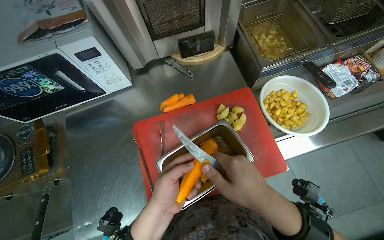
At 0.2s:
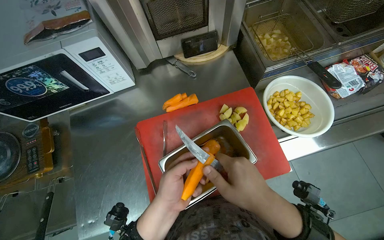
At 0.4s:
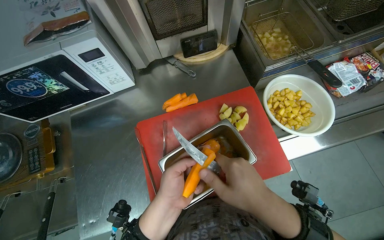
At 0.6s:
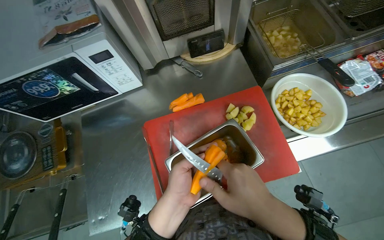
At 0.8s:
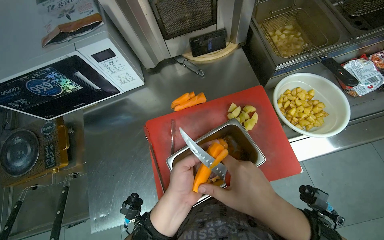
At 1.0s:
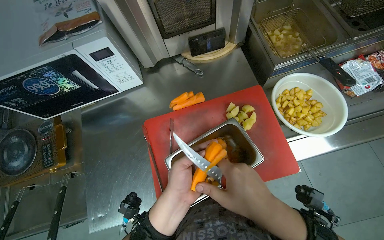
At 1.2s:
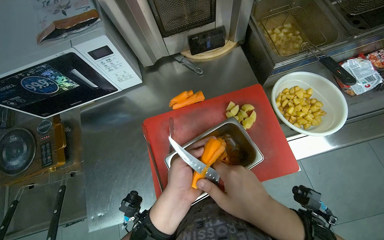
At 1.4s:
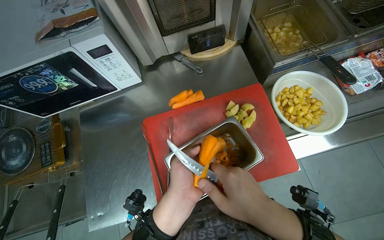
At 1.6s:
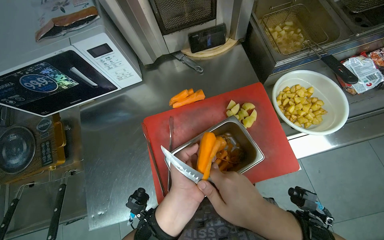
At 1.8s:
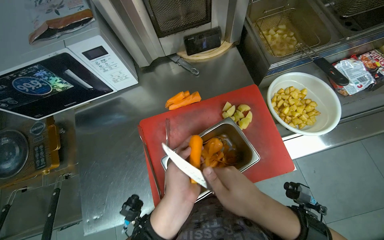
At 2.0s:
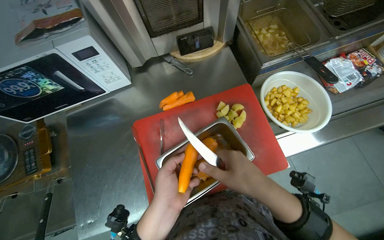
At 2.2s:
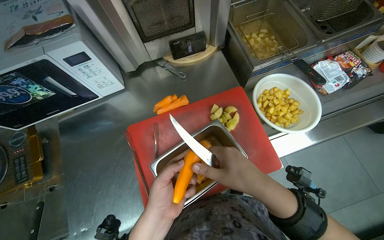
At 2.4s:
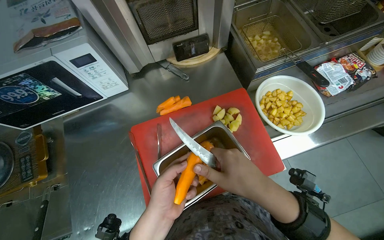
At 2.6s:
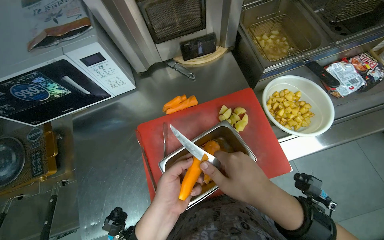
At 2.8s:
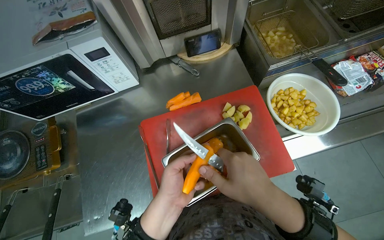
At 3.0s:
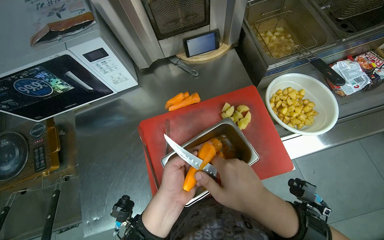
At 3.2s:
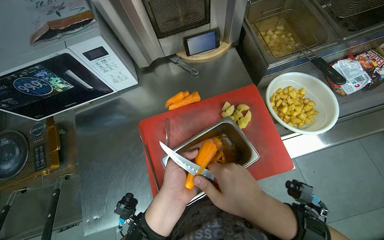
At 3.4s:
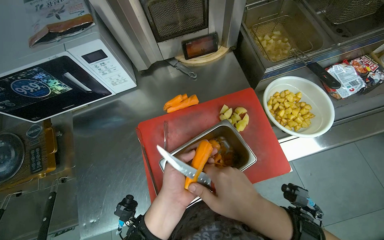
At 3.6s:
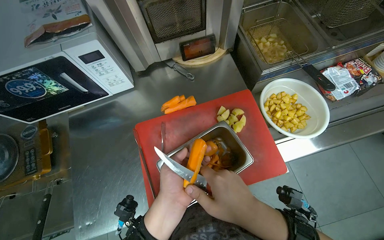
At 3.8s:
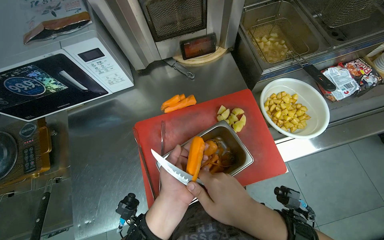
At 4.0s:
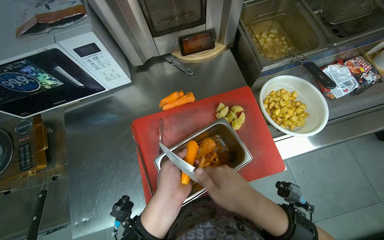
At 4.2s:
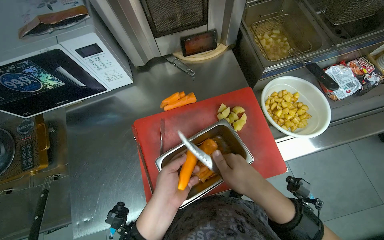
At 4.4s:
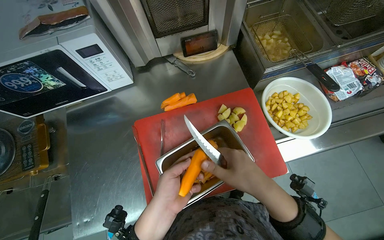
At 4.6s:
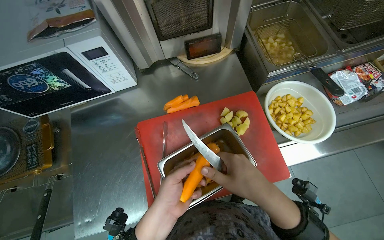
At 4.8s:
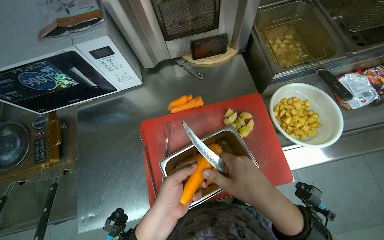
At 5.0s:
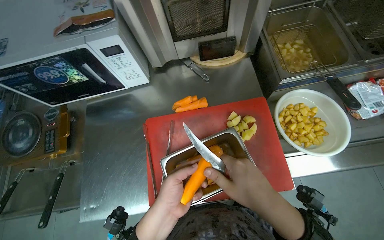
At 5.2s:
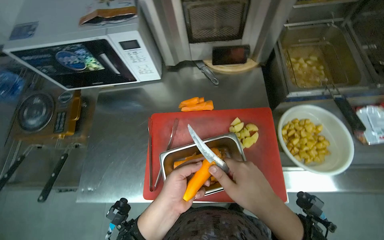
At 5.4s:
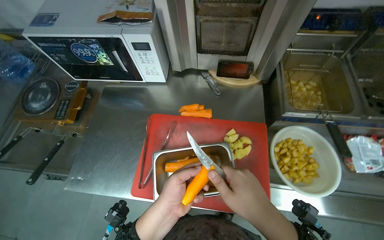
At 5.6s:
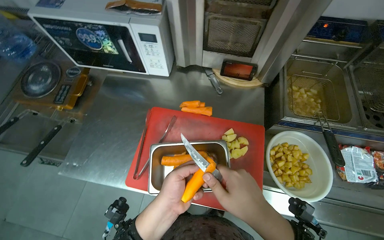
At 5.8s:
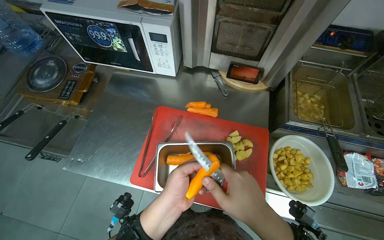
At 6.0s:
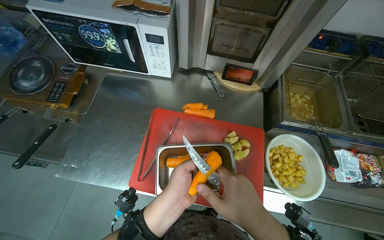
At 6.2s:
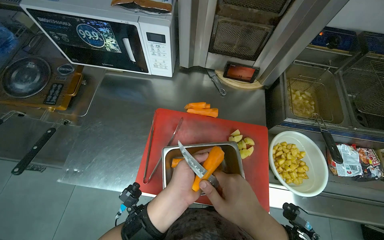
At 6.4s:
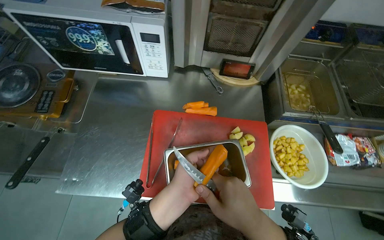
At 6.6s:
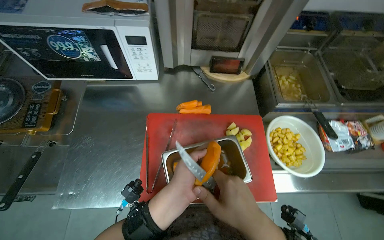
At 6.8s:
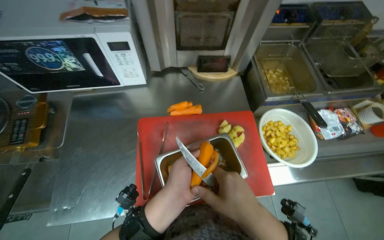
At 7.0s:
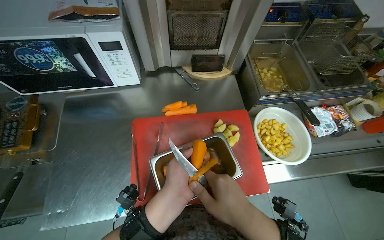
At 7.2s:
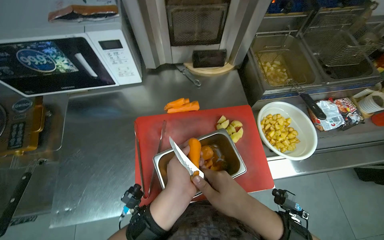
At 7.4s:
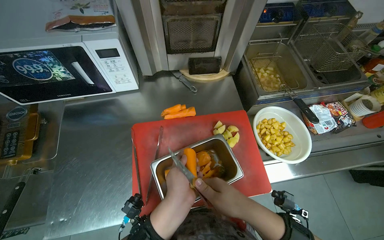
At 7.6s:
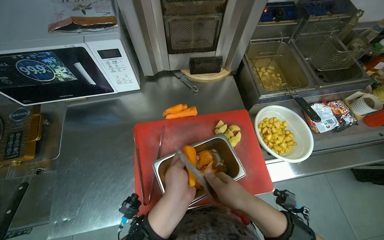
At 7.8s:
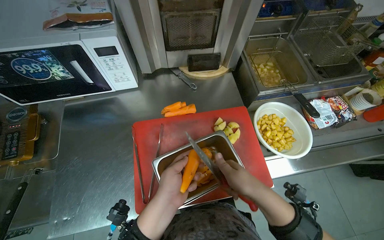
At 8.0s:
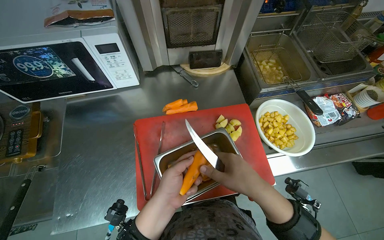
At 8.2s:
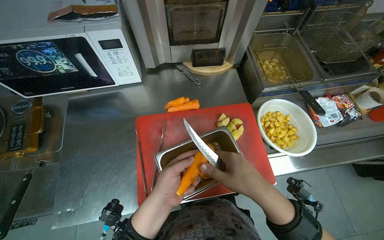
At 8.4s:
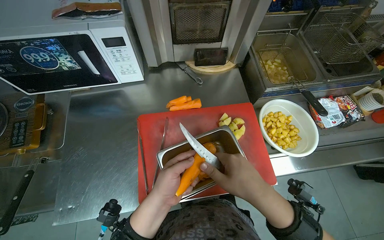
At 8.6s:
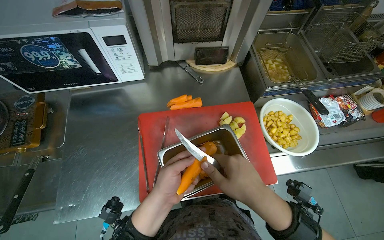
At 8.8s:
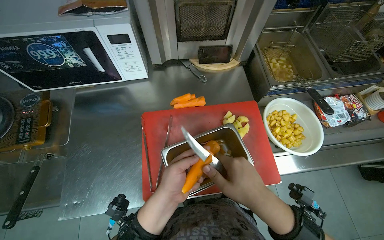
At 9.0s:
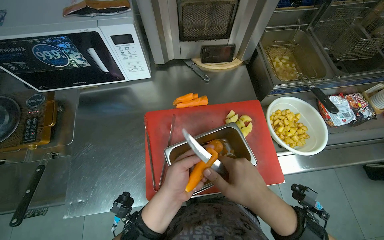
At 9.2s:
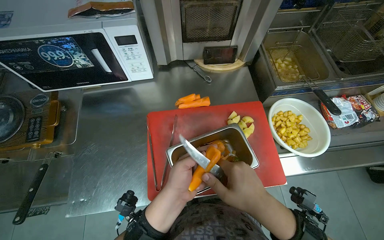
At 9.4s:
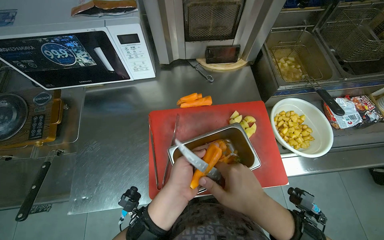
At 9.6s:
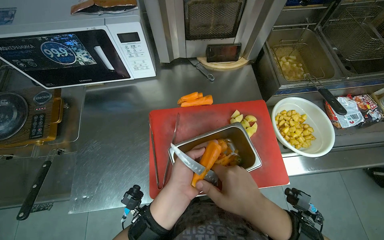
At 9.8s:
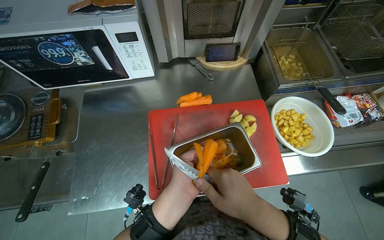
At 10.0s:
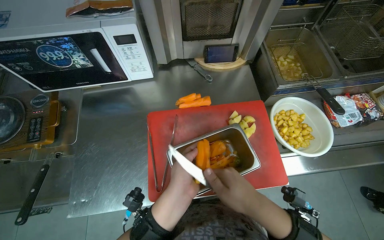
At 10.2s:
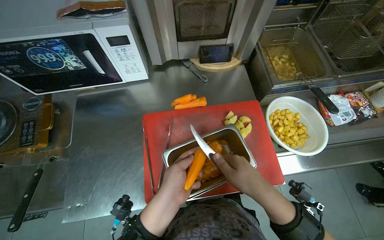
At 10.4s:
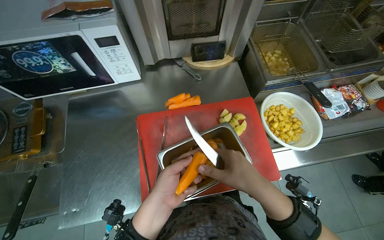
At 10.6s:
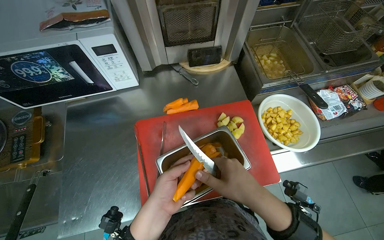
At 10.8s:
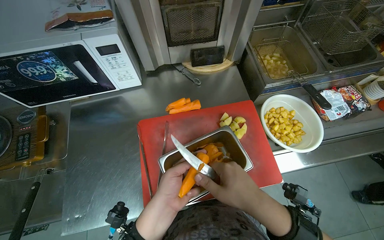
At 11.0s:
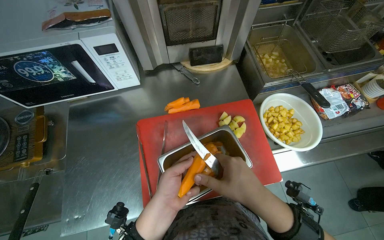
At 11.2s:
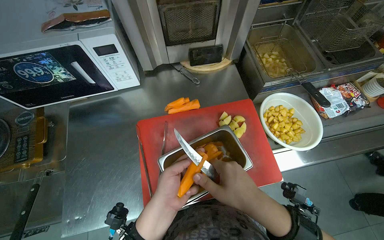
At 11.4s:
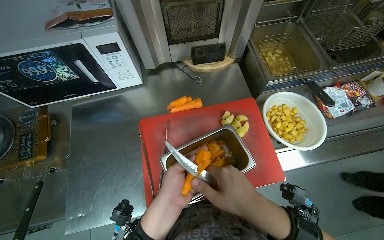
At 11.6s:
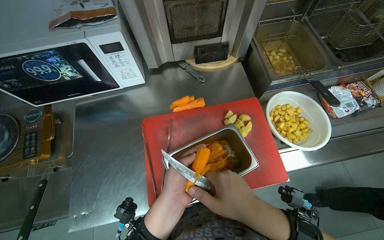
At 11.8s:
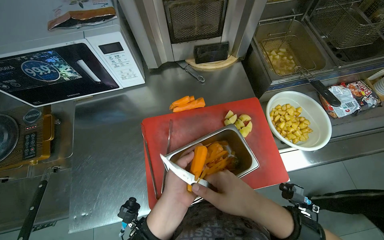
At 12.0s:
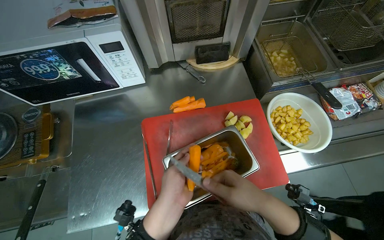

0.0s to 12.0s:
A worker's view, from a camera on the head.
Job: preparing food.
The whole recording: Peeling carrots. The worker peels carrots using a knife over a metal container.
0.0s to 4.4s: The hands work in one place, with small movements.
4.4s to 6.0s: The scene rotates clockwise by about 30 degrees.
7.6s to 12.0s: The hands work in one place, with small movements.

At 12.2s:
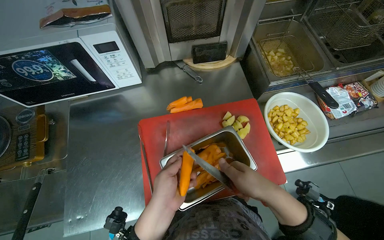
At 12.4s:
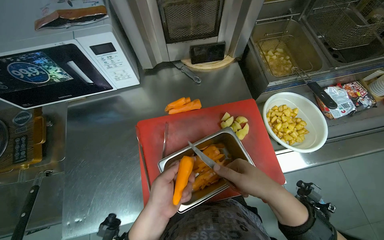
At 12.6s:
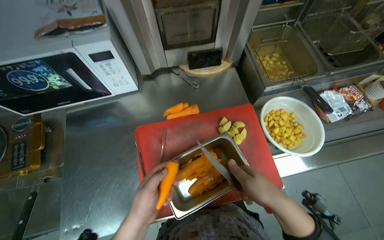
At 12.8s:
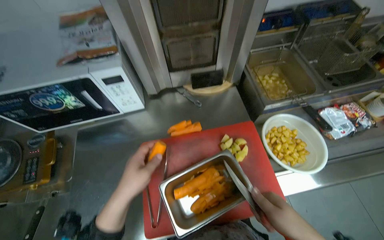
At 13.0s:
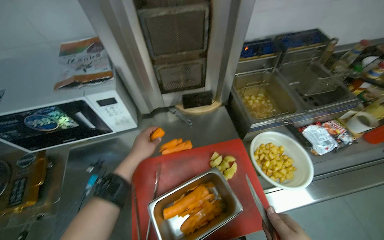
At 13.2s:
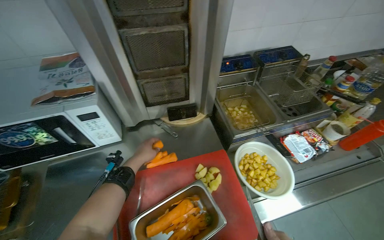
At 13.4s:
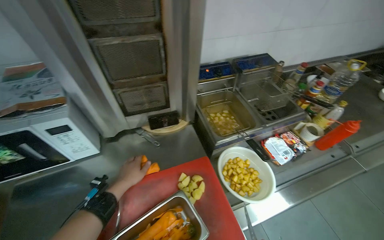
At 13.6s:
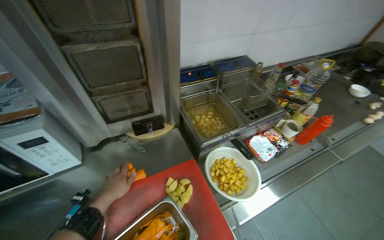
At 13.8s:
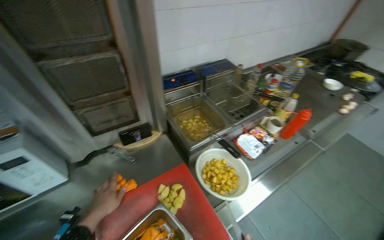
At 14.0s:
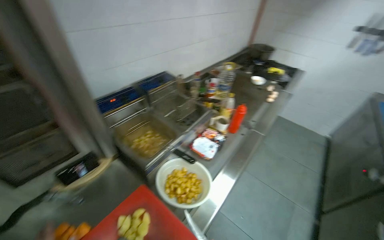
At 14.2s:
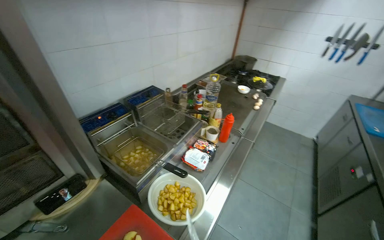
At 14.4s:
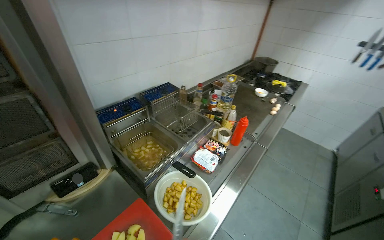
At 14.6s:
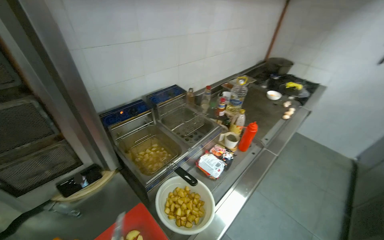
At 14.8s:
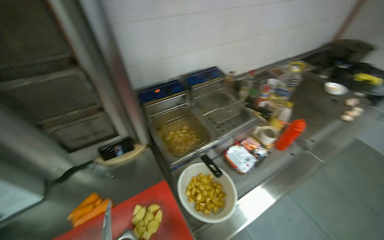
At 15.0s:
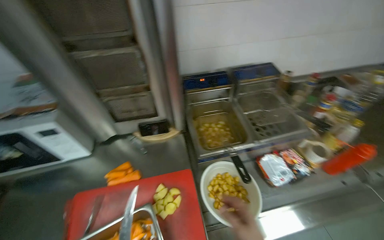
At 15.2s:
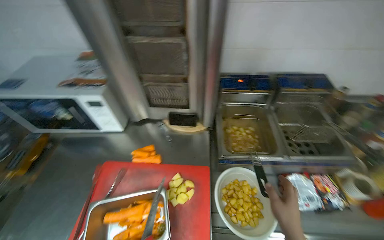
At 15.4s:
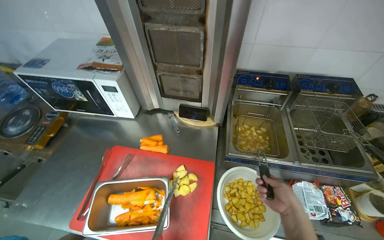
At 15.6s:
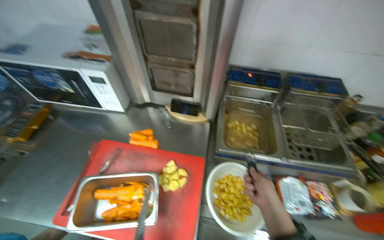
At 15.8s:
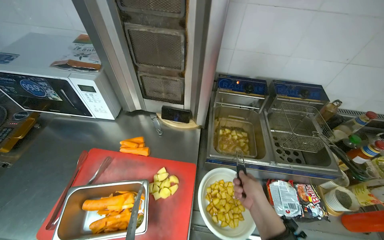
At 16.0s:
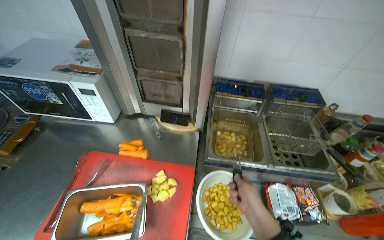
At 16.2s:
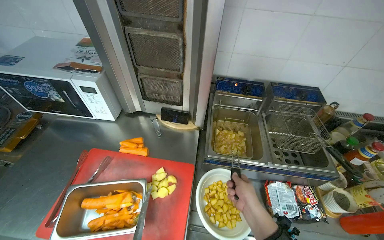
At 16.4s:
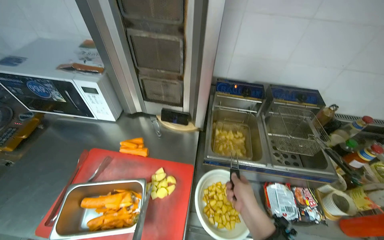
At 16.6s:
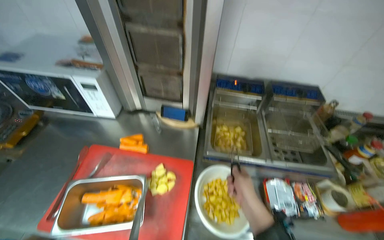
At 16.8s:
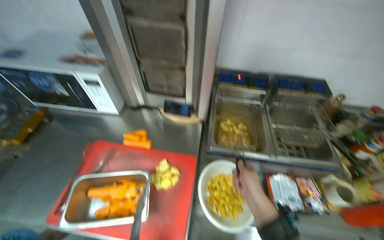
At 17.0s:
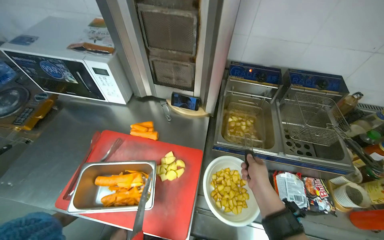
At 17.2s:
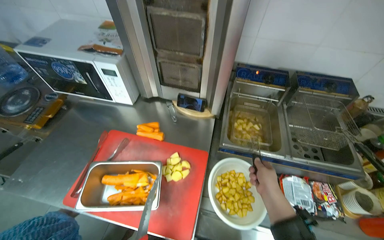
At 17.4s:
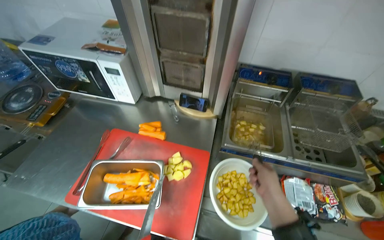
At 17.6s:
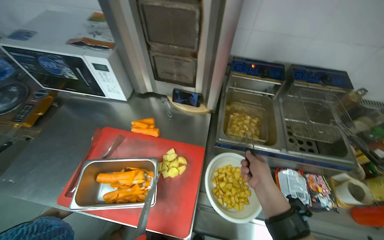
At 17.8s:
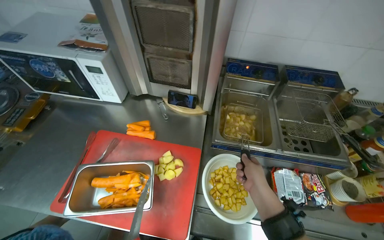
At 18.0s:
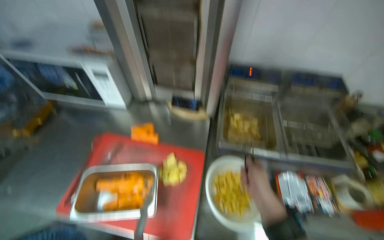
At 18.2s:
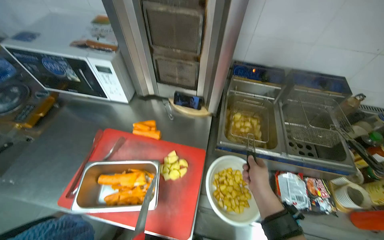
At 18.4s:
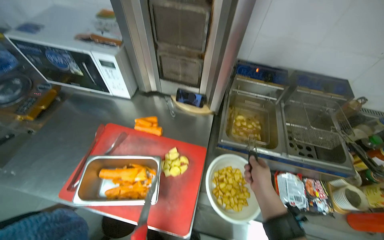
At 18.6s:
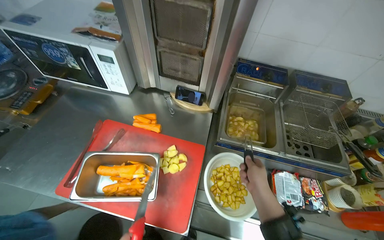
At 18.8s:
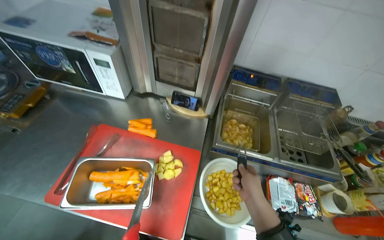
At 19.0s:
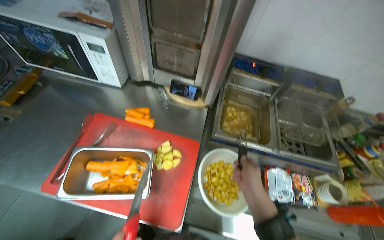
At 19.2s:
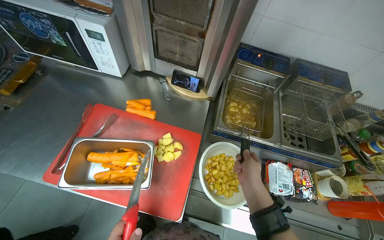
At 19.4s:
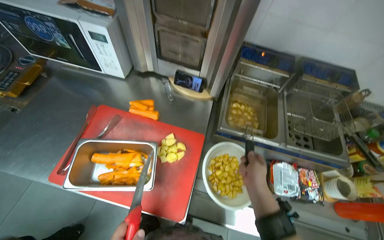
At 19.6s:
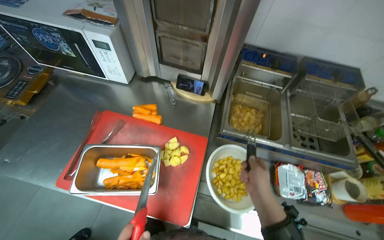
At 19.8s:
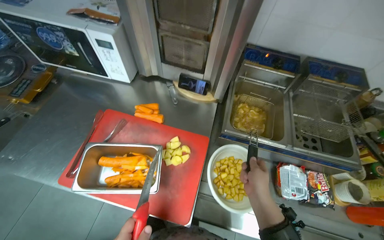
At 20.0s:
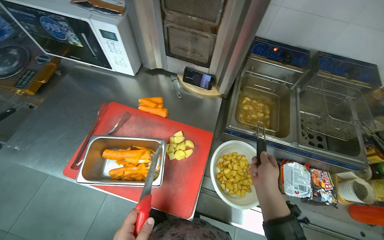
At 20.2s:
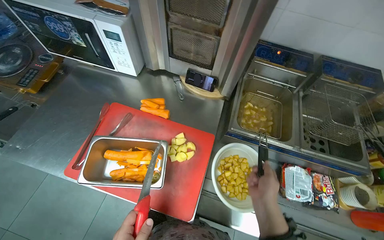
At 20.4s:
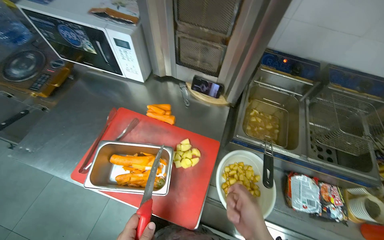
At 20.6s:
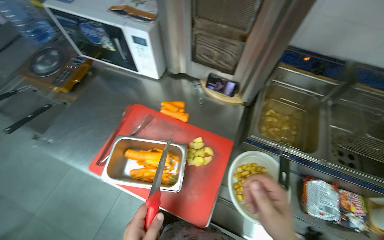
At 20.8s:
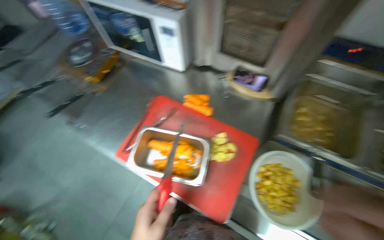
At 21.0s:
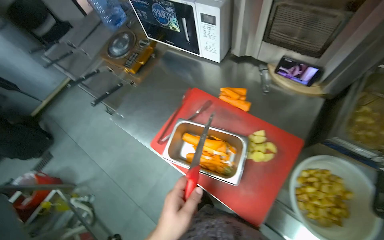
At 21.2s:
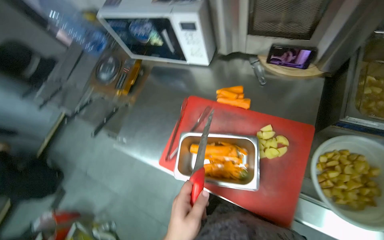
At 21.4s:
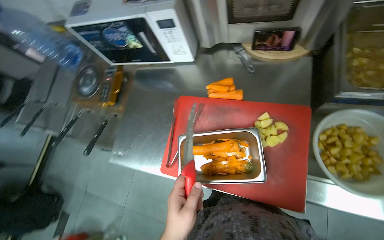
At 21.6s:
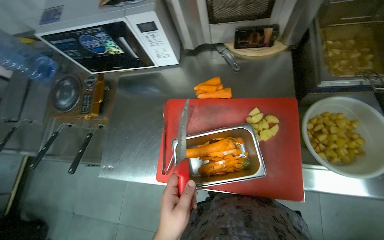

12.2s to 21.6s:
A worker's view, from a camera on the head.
Job: preparing food.
The whole recording: Peeling carrots. The worker peels carrots using a knife over a metal container.
12.2s to 13.8s: The wearer's head swings about 20 degrees to the right. The camera pitches upward, by some 20 degrees. The left hand moves farther from the camera, some 20 cm.
13.8s to 15.4s: The wearer's head swings approximately 40 degrees to the left.
